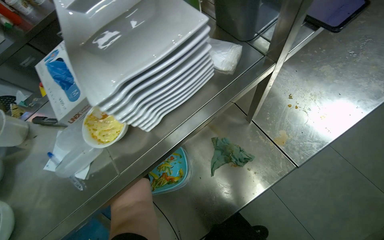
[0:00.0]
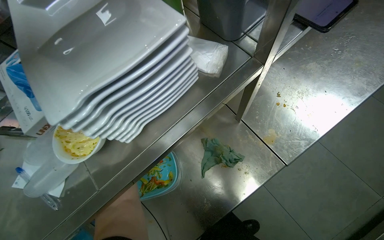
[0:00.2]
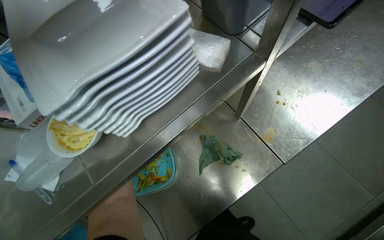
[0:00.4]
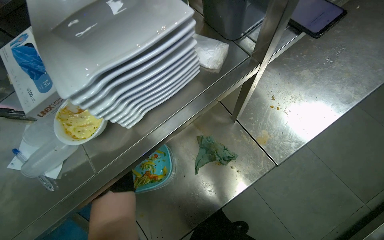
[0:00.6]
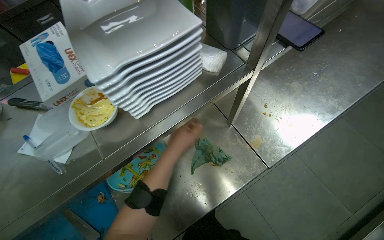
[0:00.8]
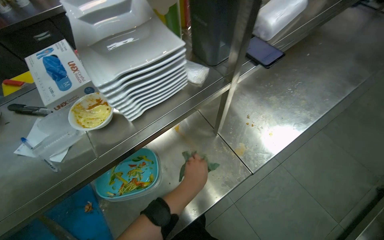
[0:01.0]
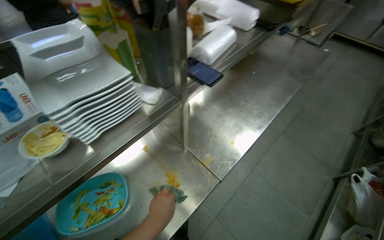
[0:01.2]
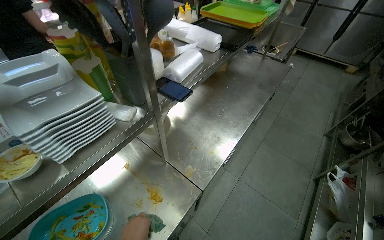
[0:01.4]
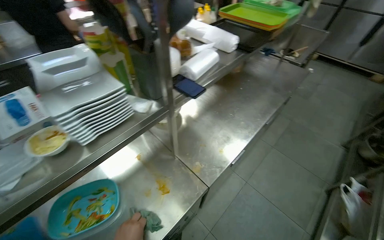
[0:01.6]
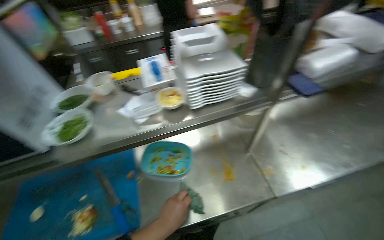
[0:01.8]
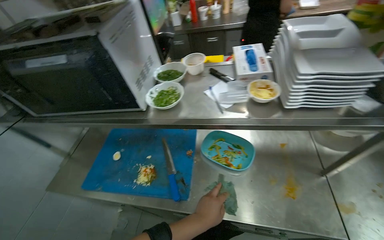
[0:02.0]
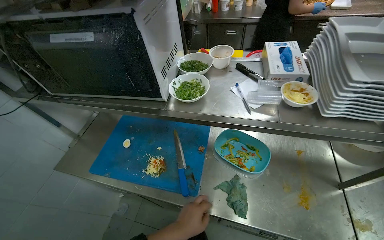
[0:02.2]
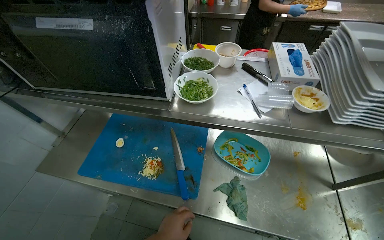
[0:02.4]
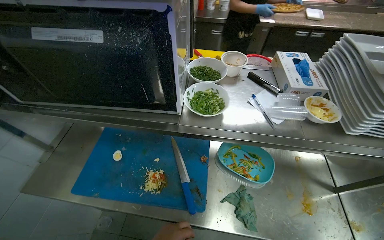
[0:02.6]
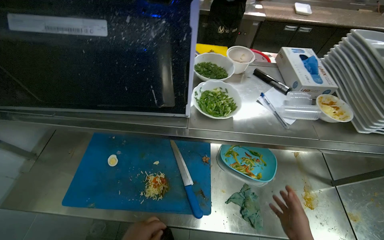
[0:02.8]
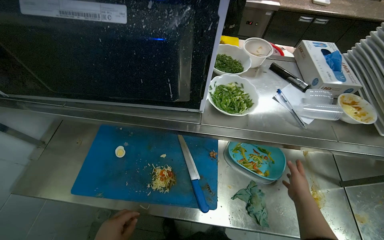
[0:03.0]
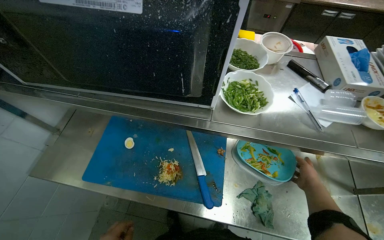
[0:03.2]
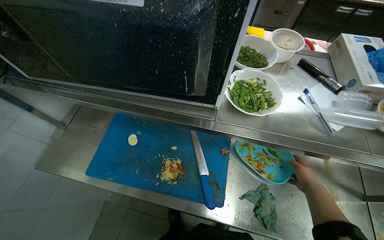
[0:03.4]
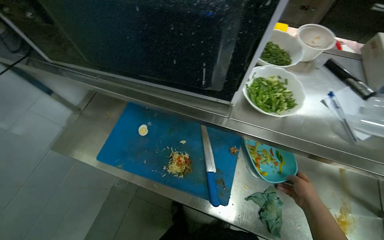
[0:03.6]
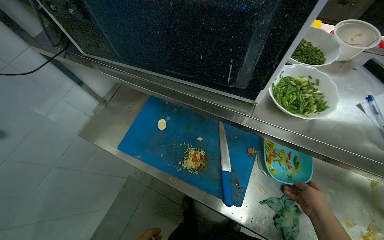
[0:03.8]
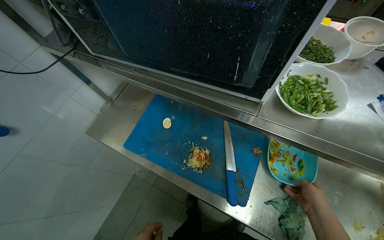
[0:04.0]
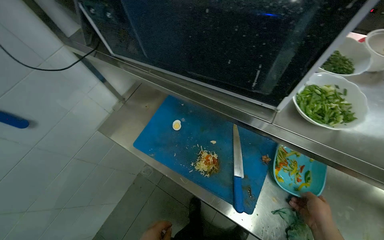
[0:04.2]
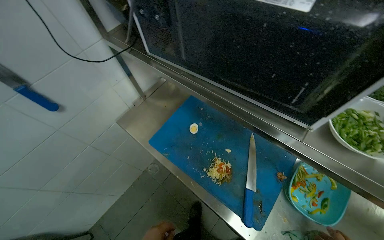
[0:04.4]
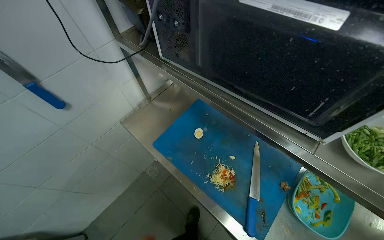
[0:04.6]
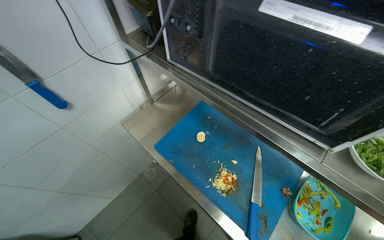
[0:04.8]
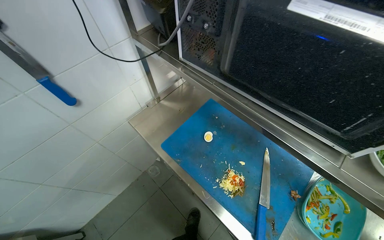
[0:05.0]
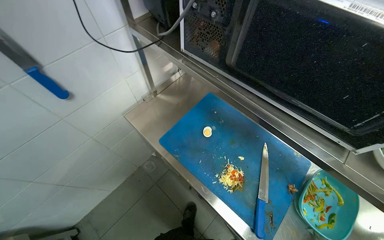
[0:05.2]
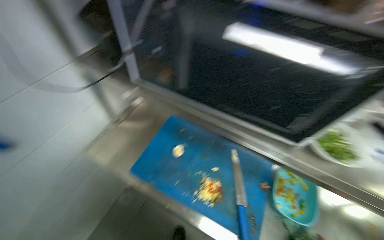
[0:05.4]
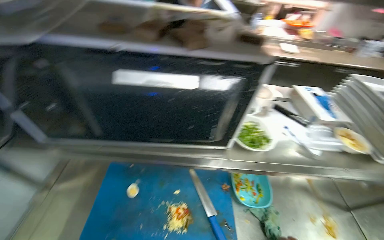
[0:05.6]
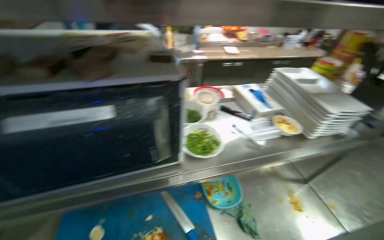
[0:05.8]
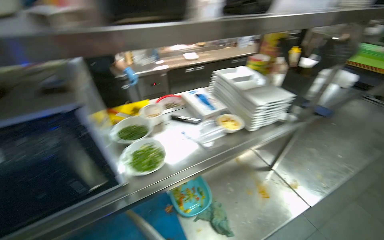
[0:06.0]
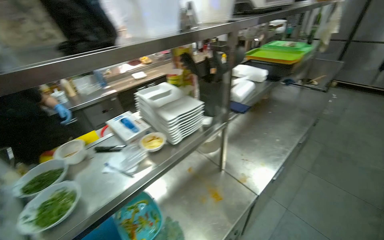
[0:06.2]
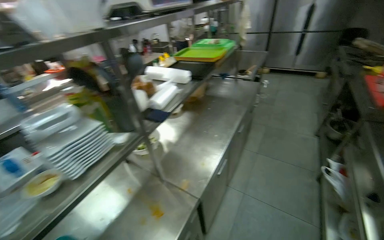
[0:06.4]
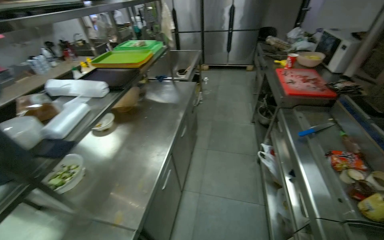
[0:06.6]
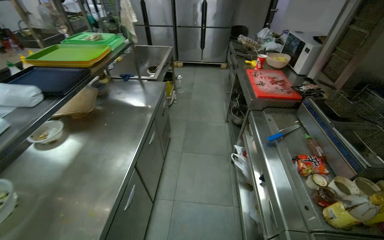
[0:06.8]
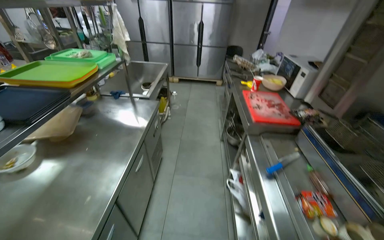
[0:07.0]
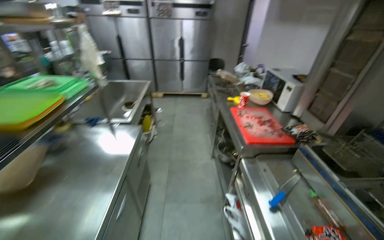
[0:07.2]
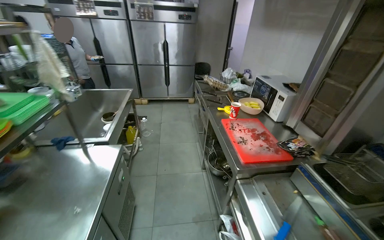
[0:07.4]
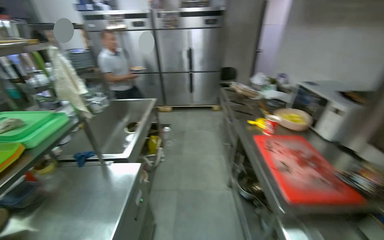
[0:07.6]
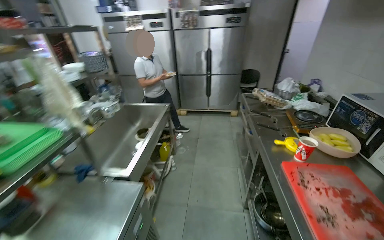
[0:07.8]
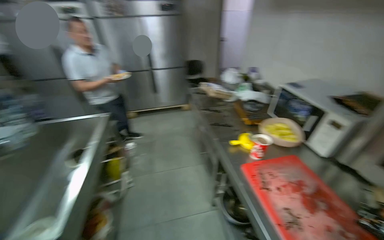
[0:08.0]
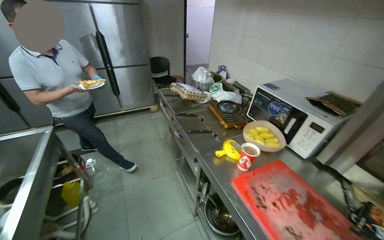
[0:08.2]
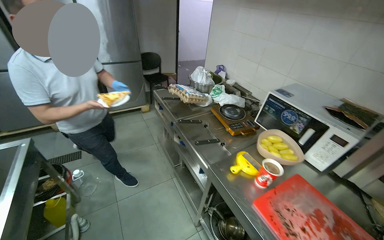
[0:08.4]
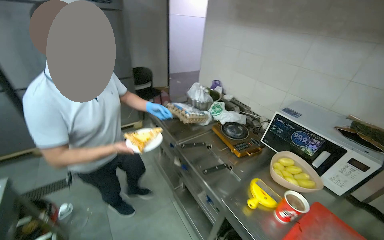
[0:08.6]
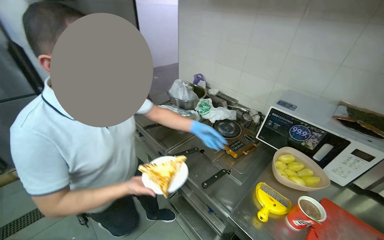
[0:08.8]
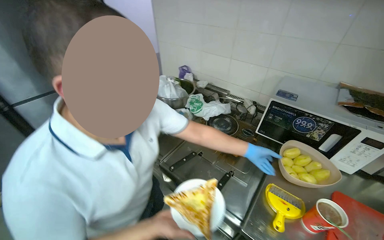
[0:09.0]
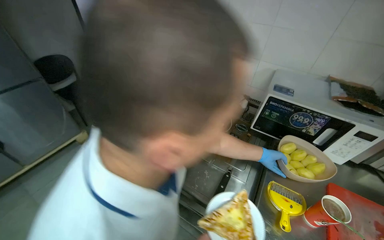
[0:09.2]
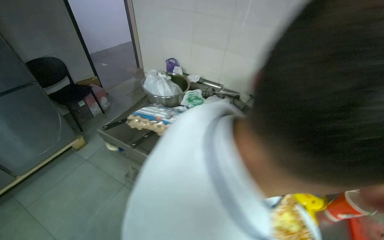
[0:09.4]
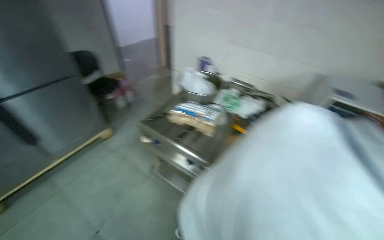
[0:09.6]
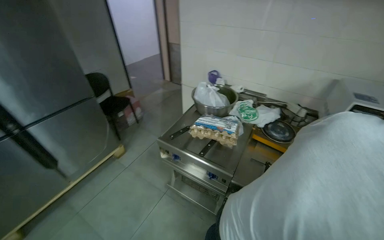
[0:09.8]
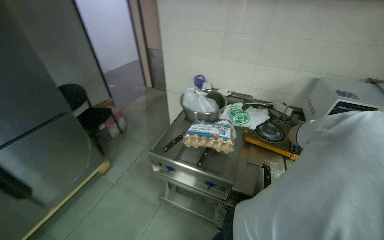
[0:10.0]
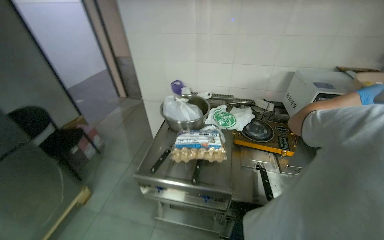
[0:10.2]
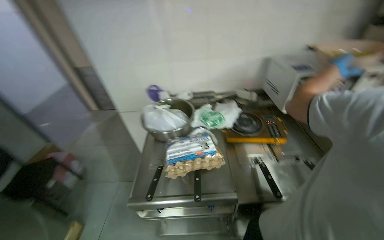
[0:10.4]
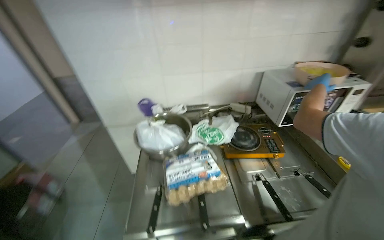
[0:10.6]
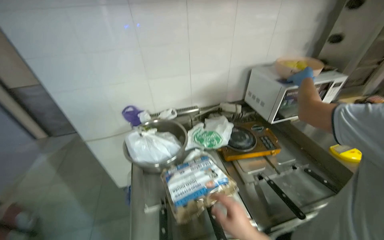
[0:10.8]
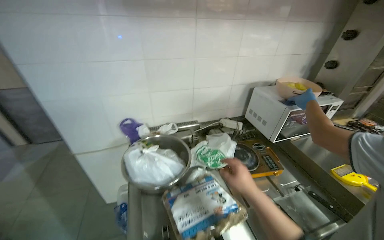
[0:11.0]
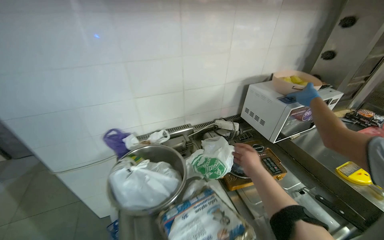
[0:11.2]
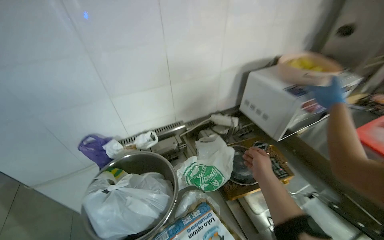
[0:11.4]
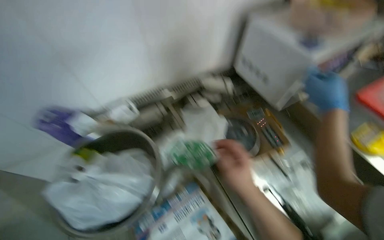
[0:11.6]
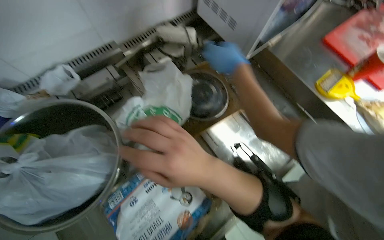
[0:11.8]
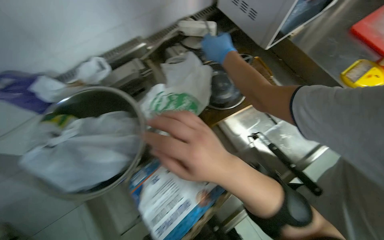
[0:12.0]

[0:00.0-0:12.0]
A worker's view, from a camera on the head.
Job: cooking food.
The whole recording: Preparing ingredients and cooking. The worker adds vegetables to a pan, chops ingredients on a cutting board, and then adds meat to the pan.
0.0 to 1.6 s: The view pans to the right by some 20 degrees. The wearer looks some 20 degrees further upward.
1.6 to 3.0 s: The wearer moves approximately 50 cm. The wearer's head swings about 55 degrees to the left. The camera pitches downward, by some 15 degrees.
3.0 to 4.4 s: The head rotates about 35 degrees to the left.
4.4 to 6.0 s: The wearer looks about 70 degrees further to the right. The view tips upward by about 15 degrees.
6.0 to 7.6 s: The camera travels approximately 1.5 m. The wearer looks roughly 65 degrees further to the right. The view tilts about 15 degrees upward.
7.6 to 9.0 s: The camera is carried approximately 1 m. The wearer's head swings approximately 50 degrees to the right.
9.0 to 10.4 s: The head travels about 50 cm. The wearer looks approximately 40 degrees further to the right.
10.4 to 12.0 s: The head travels roughly 60 cm. The wearer looks roughly 35 degrees further to the right. The view tilts about 30 degrees downward.

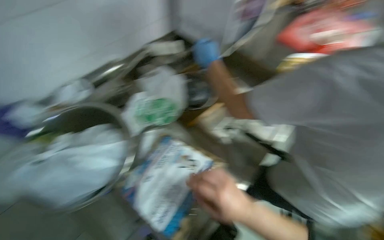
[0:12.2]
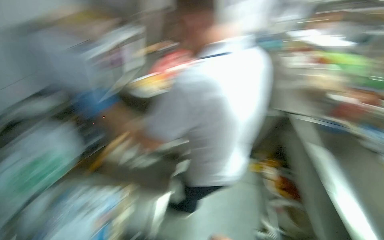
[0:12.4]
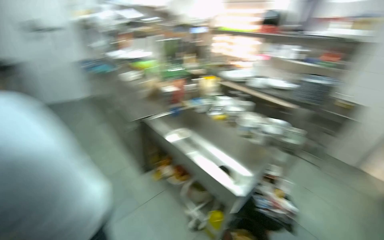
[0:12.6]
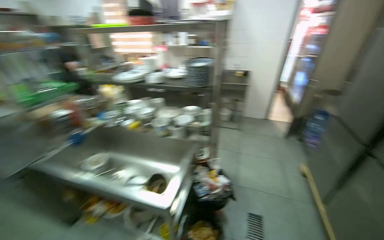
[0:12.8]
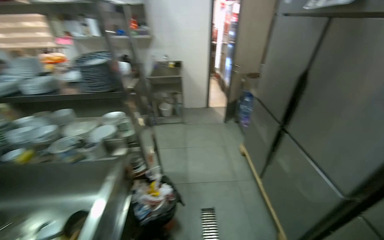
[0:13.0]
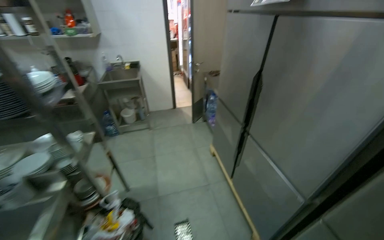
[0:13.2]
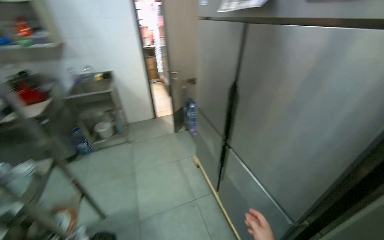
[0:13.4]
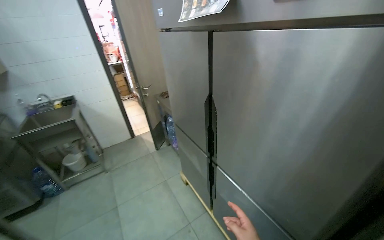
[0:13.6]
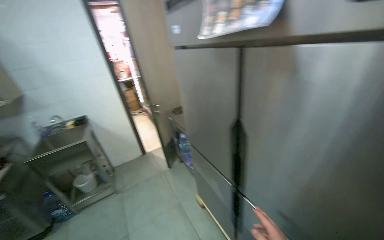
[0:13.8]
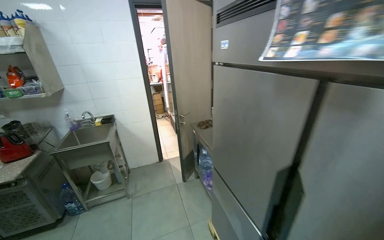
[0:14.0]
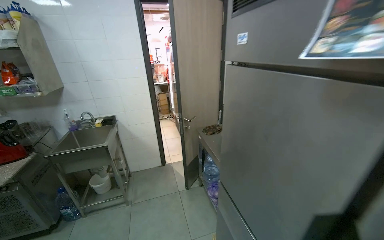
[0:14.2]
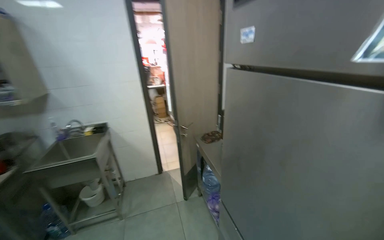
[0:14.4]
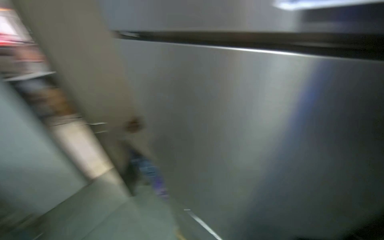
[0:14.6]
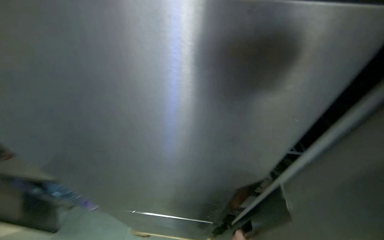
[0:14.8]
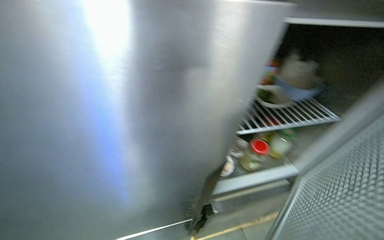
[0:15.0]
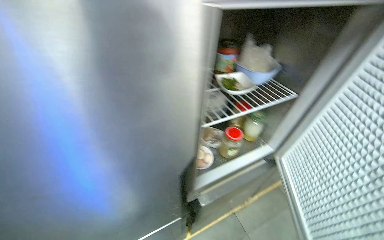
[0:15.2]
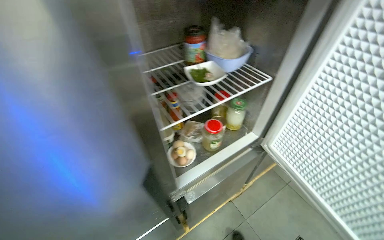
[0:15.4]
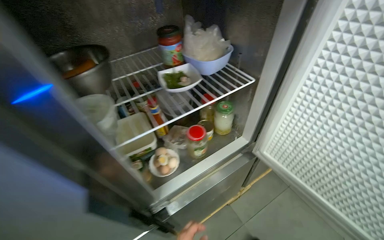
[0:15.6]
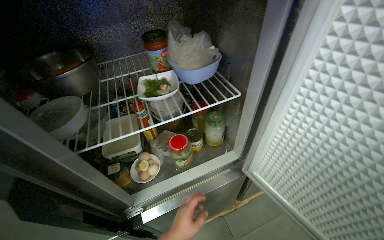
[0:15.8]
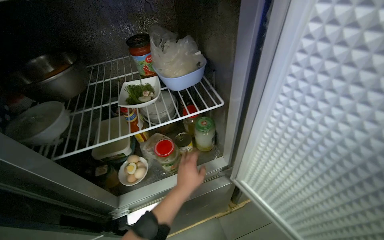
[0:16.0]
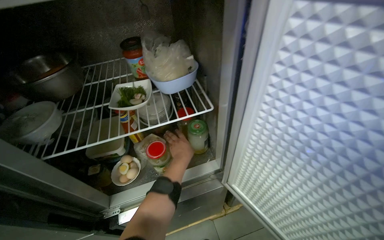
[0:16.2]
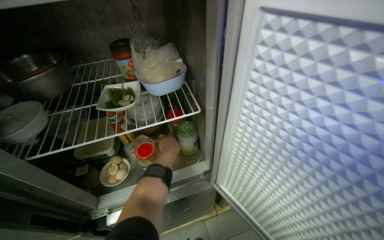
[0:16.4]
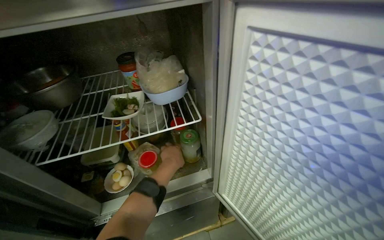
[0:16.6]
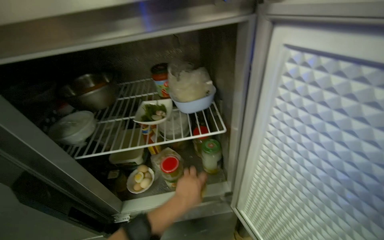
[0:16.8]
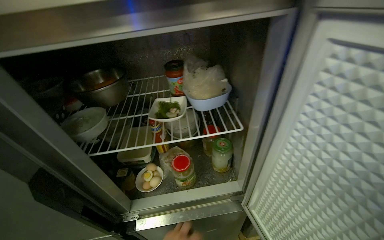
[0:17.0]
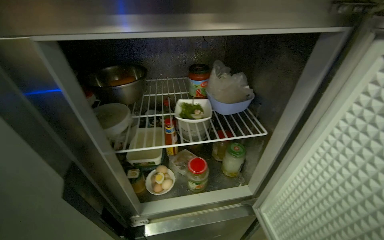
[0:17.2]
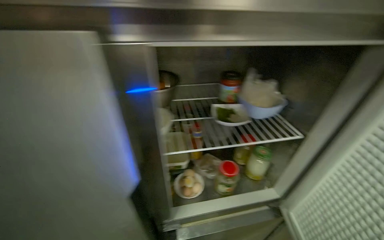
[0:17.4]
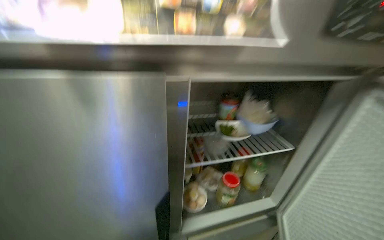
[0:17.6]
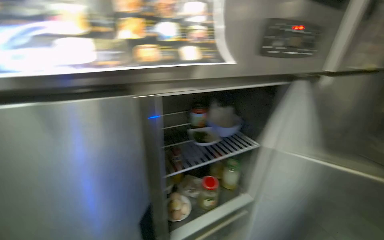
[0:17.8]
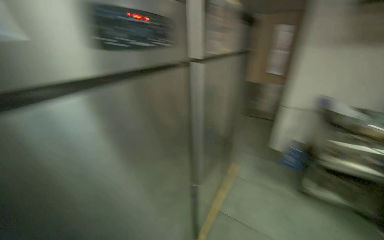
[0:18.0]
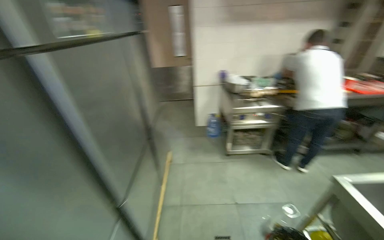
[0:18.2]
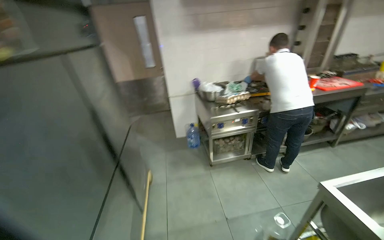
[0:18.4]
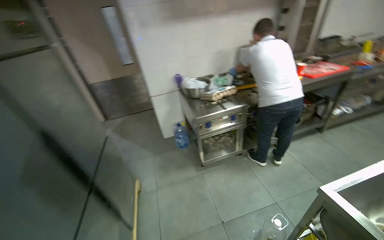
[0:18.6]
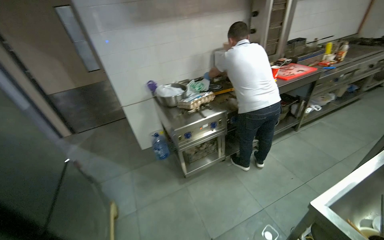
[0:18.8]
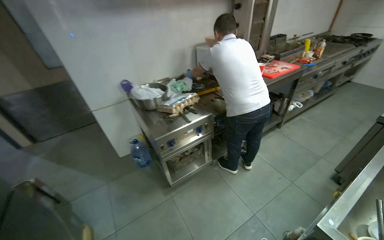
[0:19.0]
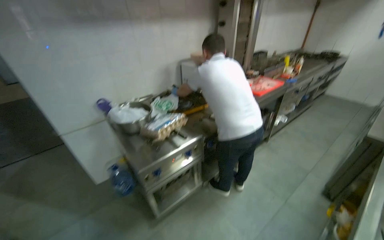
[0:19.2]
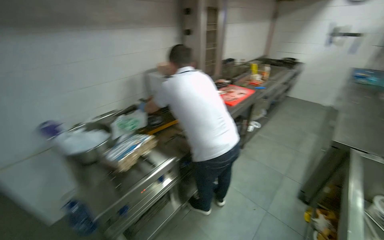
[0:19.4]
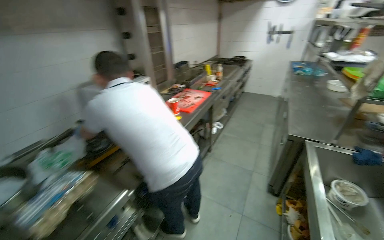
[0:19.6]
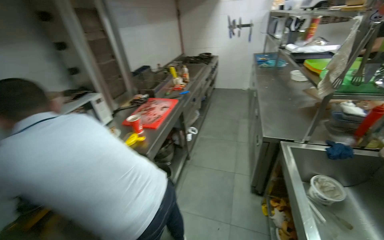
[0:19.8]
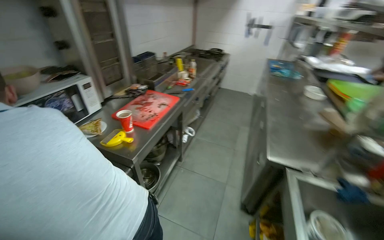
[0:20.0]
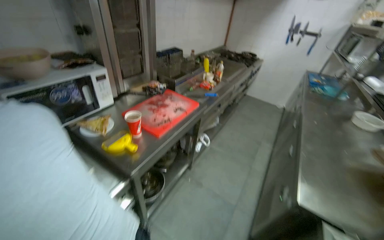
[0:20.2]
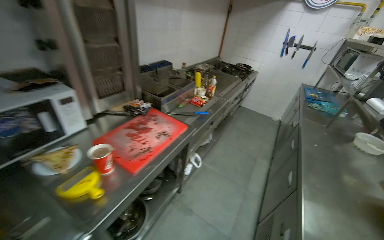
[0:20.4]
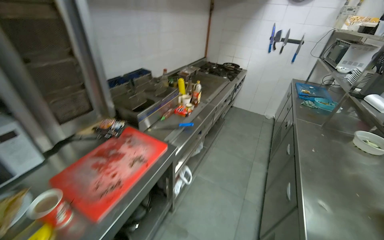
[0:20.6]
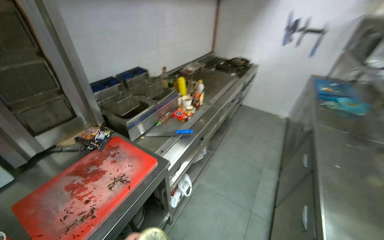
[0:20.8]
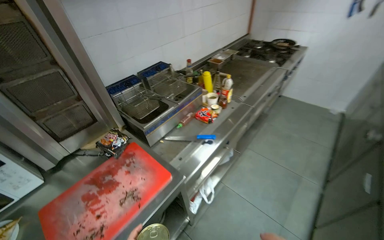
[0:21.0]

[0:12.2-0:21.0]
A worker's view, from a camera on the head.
Job: cooking food.
The whole recording: Preparing ingredients and cooking. The worker adds vegetables to a pan, chops ingredients on a cutting board, and then adds meat to the pan.
12.2 to 13.6 s: The camera travels roughly 1.5 m. The wearer's head swings about 145 degrees to the right. The view tips upward by about 15 degrees.
13.6 to 15.2 s: The wearer moves roughly 70 cm.
16.6 to 18.0 s: The wearer moves approximately 40 cm. The camera sweeps to the right, by about 30 degrees. The view tilts about 15 degrees upward.
18.0 to 19.6 s: The wearer moves approximately 1.5 m. The wearer looks some 95 degrees further to the right.
19.6 to 21.0 s: The head travels some 1.5 m.
